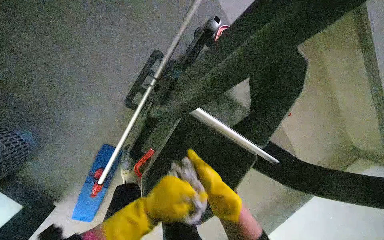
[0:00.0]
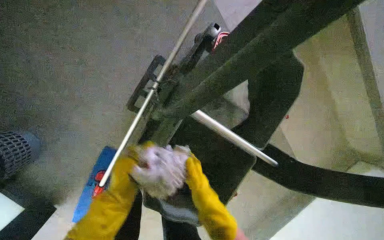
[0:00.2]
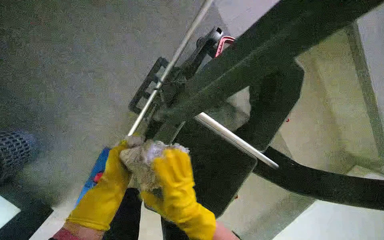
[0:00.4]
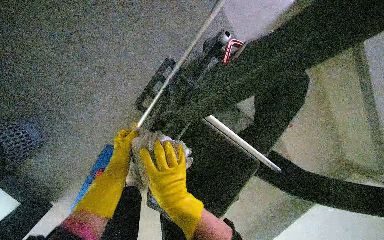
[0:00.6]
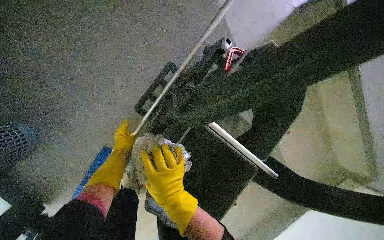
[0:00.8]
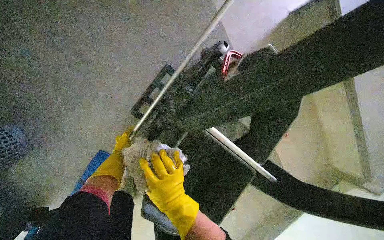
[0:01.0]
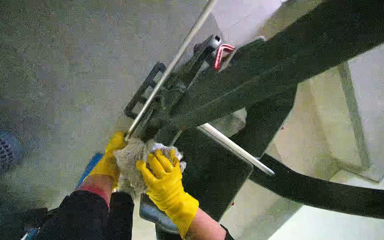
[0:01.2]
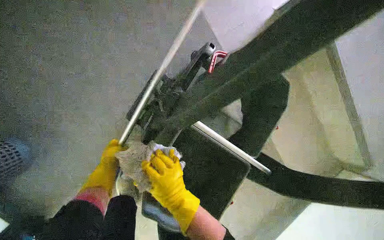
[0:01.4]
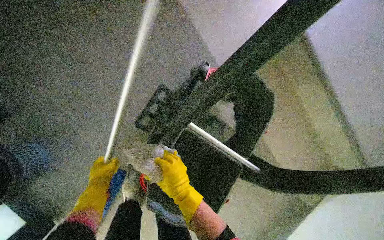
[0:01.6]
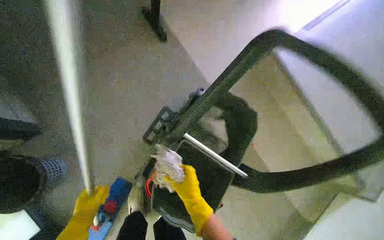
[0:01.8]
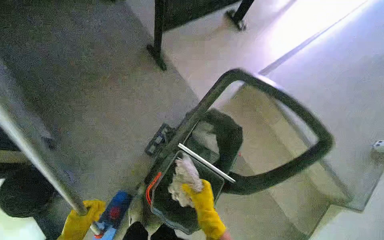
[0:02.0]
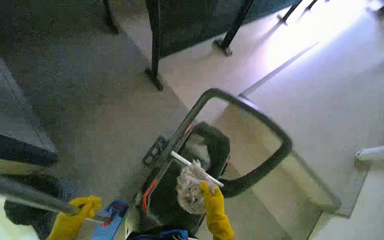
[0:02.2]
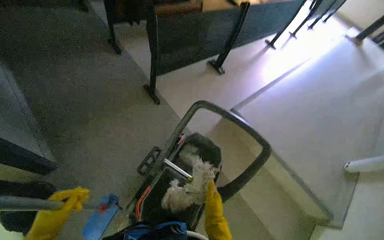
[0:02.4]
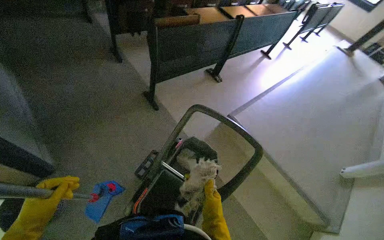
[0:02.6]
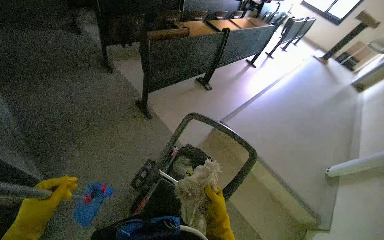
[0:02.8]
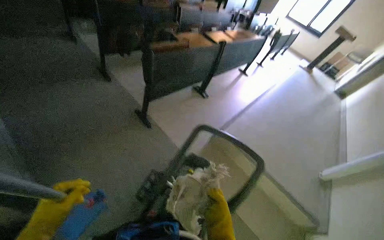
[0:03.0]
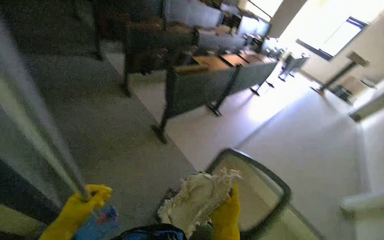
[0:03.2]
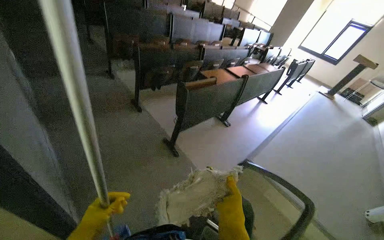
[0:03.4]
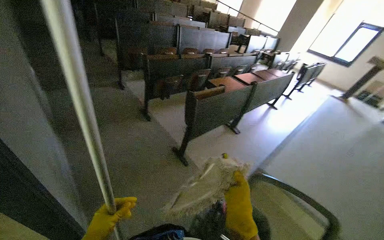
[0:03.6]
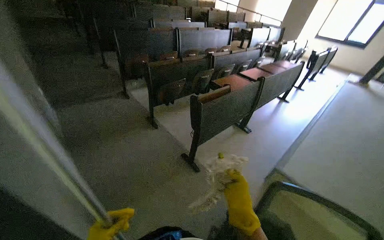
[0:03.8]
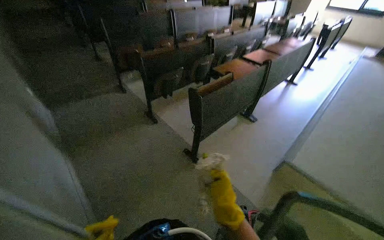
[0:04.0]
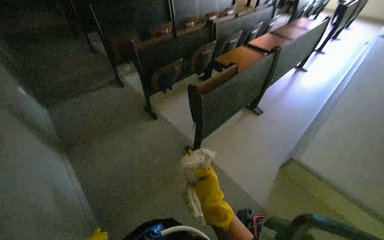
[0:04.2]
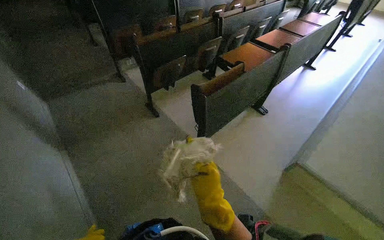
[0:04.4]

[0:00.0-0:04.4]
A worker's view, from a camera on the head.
Job: preparing cleaning supplies.
The whole recording: Preparing cleaning equipment. The worke changes the mop head, and squeezes it in the bucket.
0:00.0 to 0:01.4: The left hand swings nearer and farther, some 40 cm each way, with 2 reversals, while the right hand is displaced to the left by some 15 cm.
0:01.4 to 0:03.0: The wearer moves about 60 cm. The view tilts some 40 degrees upward.
0:03.0 to 0:04.4: The camera is carried roughly 50 cm.

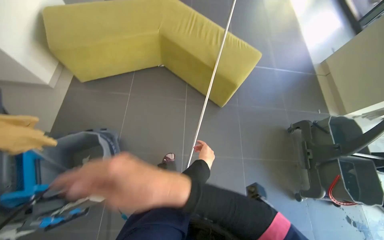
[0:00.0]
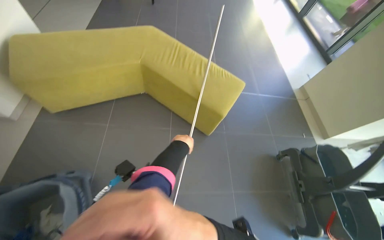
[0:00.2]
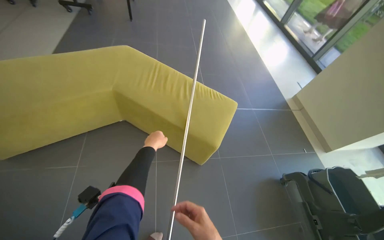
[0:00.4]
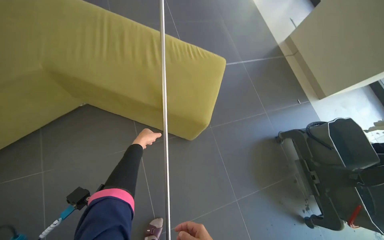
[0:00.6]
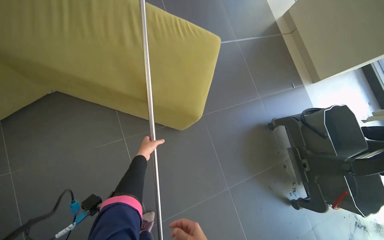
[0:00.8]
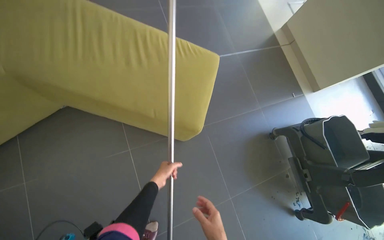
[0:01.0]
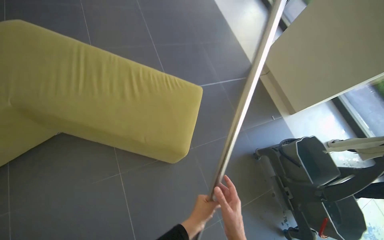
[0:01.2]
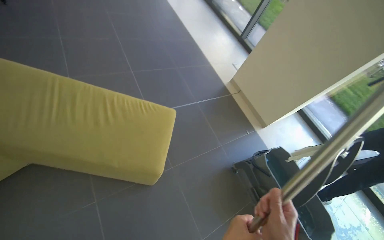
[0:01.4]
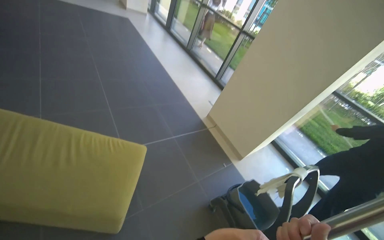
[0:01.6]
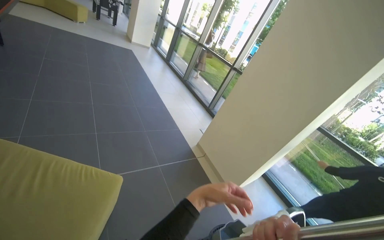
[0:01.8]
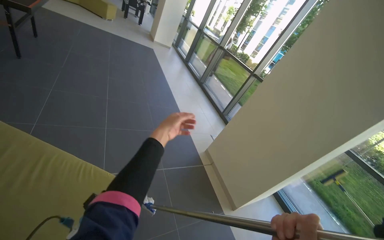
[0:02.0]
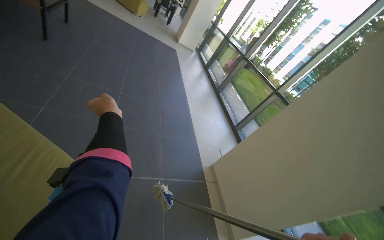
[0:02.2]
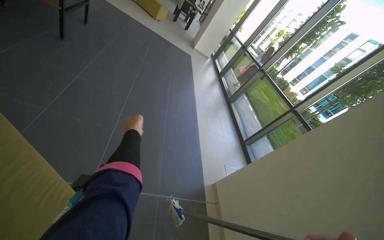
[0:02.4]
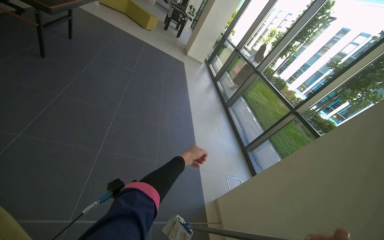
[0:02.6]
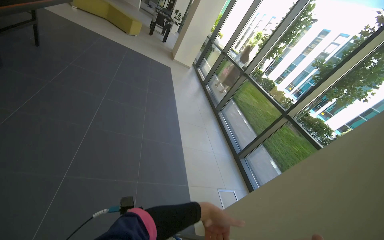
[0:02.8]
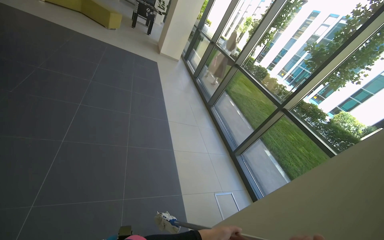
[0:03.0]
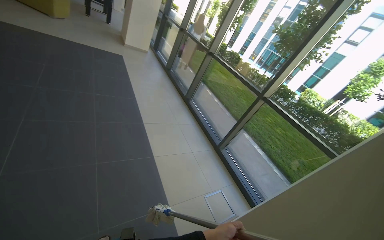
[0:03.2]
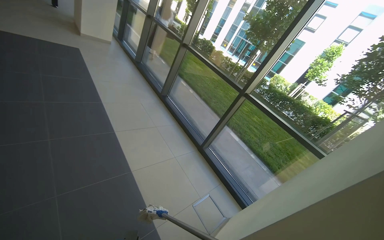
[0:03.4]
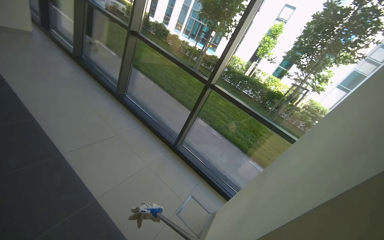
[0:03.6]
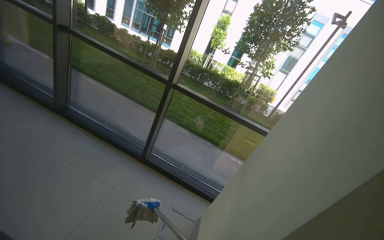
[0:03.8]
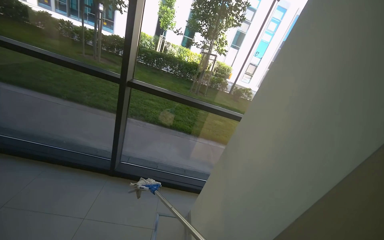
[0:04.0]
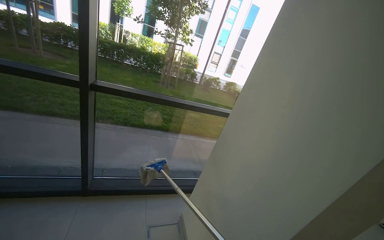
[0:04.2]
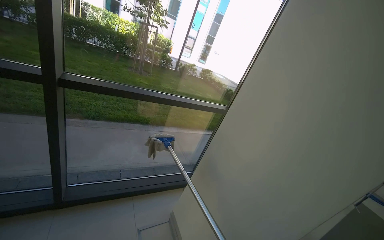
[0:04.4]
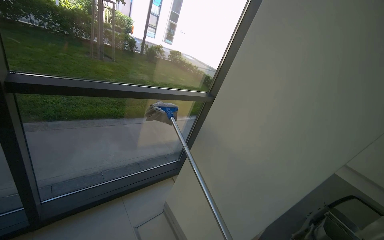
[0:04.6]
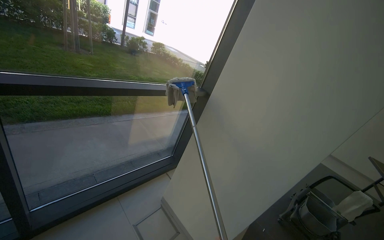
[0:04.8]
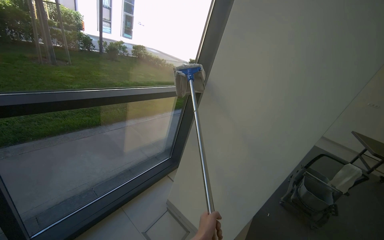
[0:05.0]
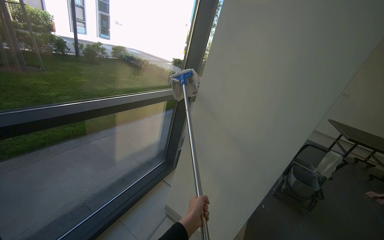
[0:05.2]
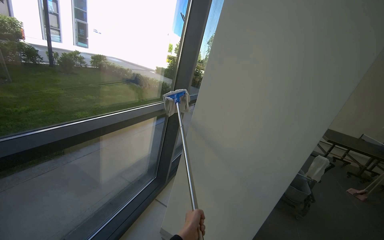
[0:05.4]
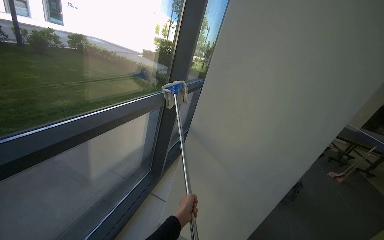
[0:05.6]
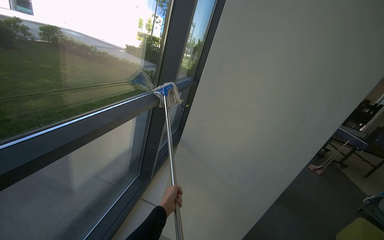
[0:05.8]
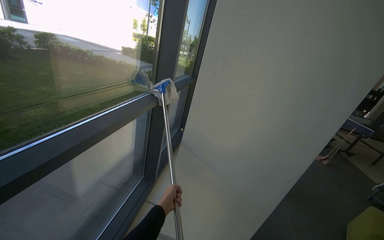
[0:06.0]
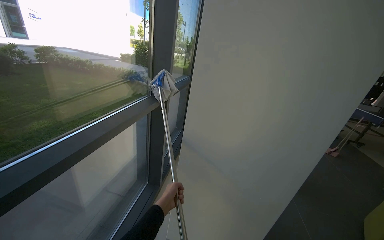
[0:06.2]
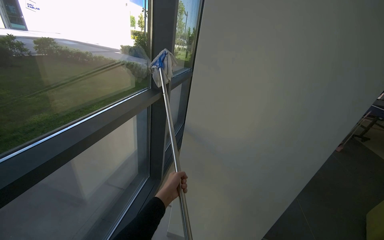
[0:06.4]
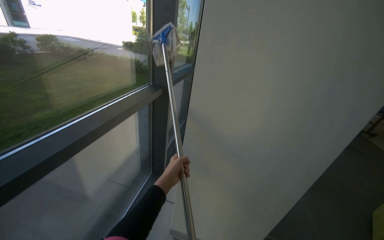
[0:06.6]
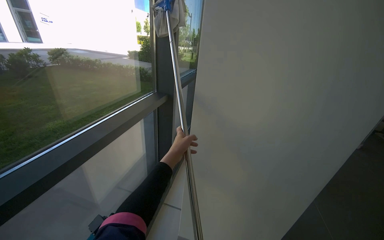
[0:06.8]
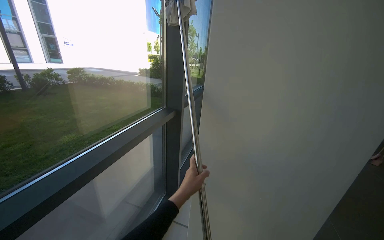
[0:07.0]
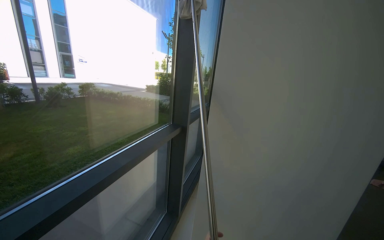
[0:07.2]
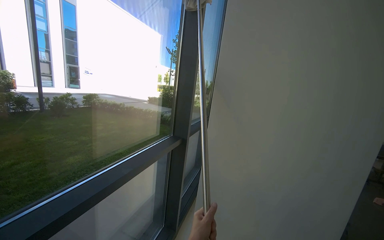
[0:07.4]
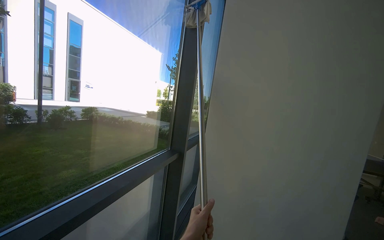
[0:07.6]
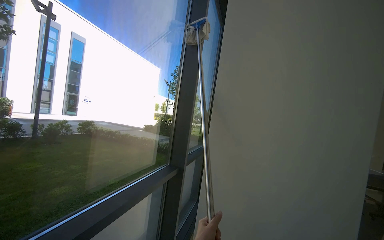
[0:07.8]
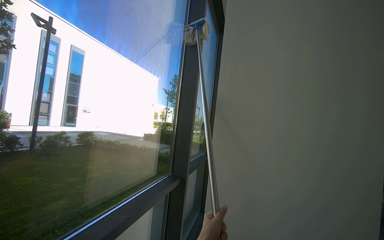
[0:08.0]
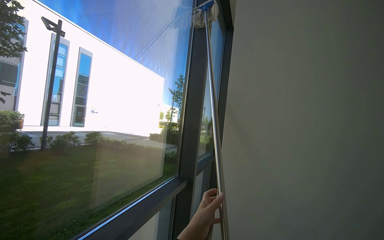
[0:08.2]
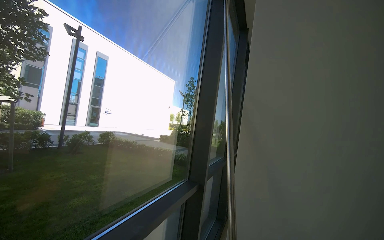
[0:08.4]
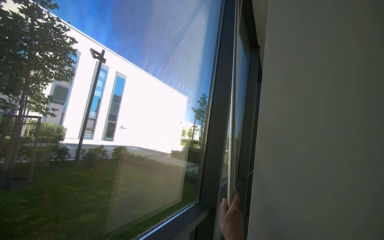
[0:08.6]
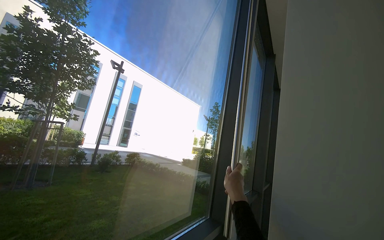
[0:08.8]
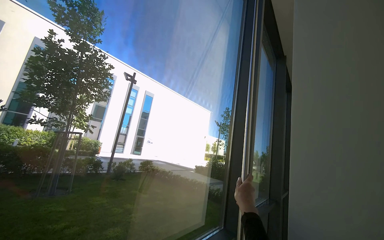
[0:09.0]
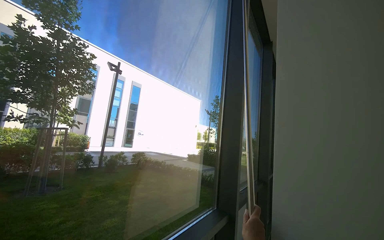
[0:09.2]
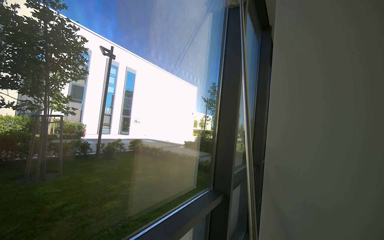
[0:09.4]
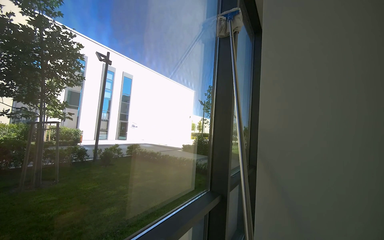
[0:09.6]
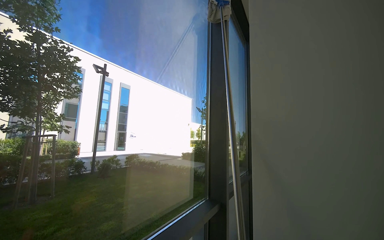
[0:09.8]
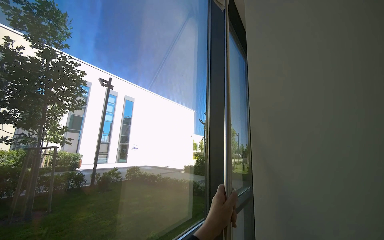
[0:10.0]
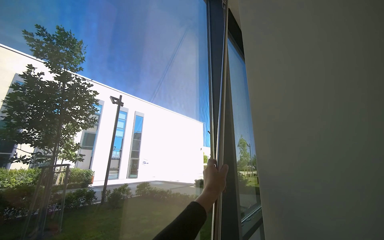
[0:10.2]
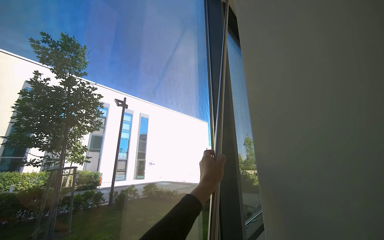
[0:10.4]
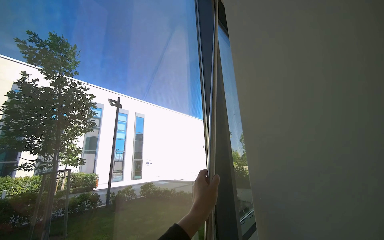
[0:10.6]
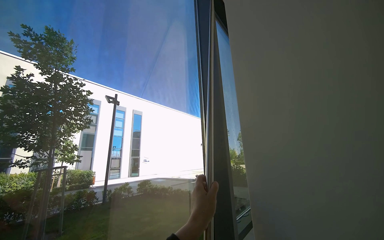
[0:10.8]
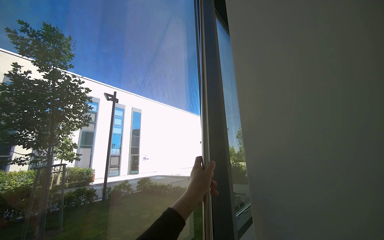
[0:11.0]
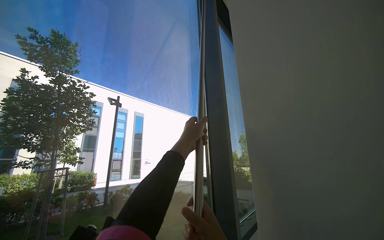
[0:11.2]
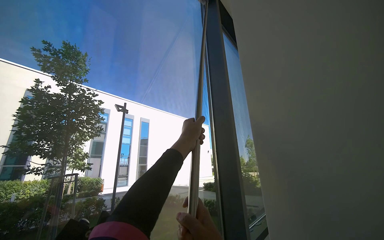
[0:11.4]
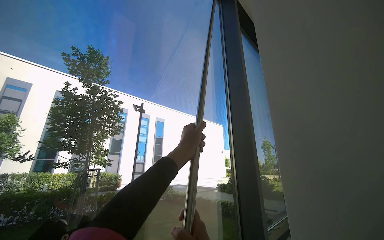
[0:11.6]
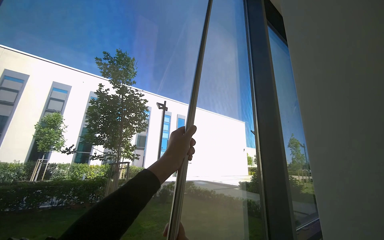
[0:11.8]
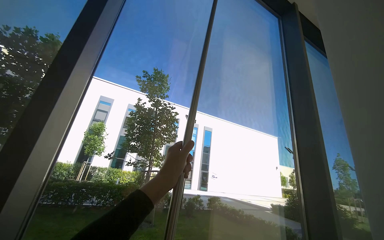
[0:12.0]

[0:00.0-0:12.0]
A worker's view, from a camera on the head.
Job: cleaning windows.
The whole recording: Wiping large windows. The worker wipes the large windows with a long-handled tool.
0:01.6 to 0:03.0: The camera travels some 1 m. The view tilts some 15 degrees upward.
0:03.0 to 0:04.4: The wearer moves approximately 1.5 m. The head rotates roughly 90 degrees to the right. The camera pitches downward, by some 30 degrees.
0:04.4 to 0:06.0: The wearer moves approximately 50 cm. The wearer's head swings roughly 50 degrees to the right. The wearer looks about 15 degrees further downward.
0:06.0 to 0:07.6: The view tilts about 20 degrees upward.
0:07.6 to 0:09.0: The camera is aimed about 20 degrees further to the left. The view tips upward by about 20 degrees.
0:10.4 to 0:12.0: The view pans to the left by about 25 degrees.

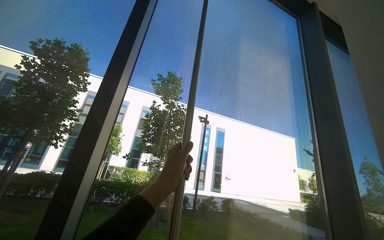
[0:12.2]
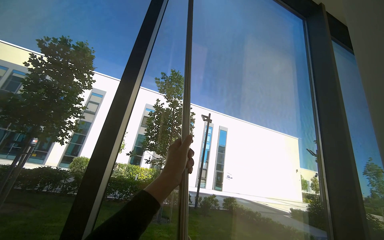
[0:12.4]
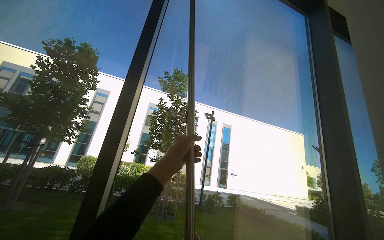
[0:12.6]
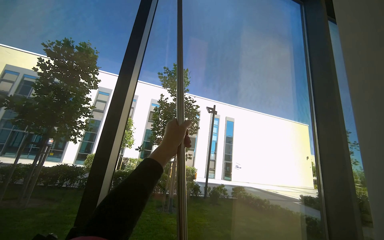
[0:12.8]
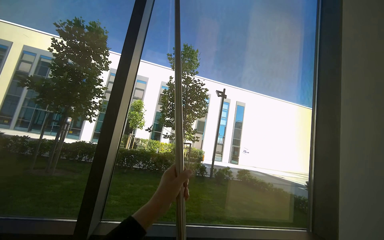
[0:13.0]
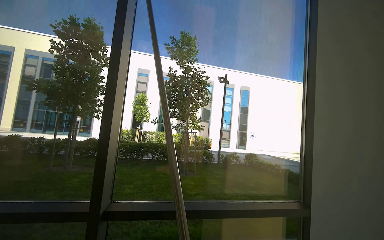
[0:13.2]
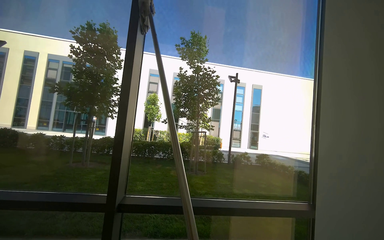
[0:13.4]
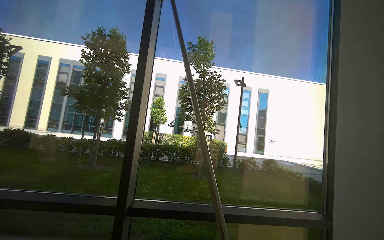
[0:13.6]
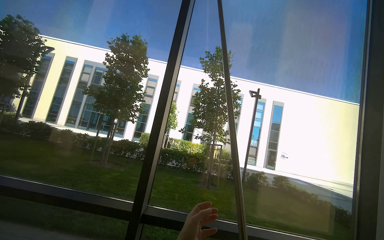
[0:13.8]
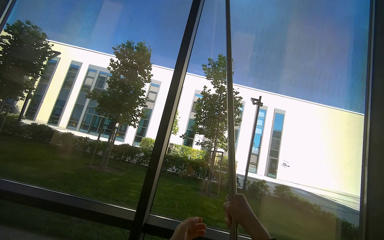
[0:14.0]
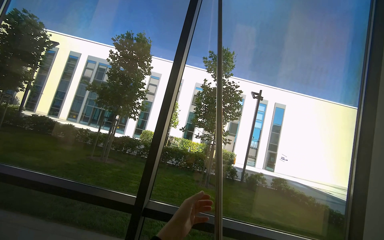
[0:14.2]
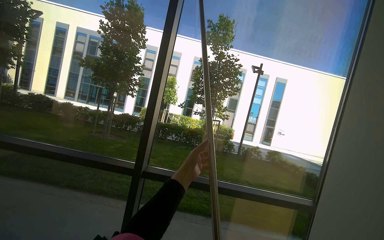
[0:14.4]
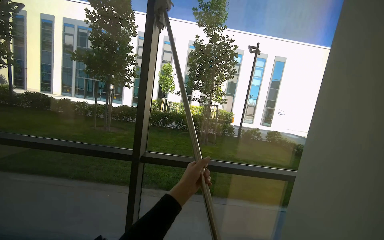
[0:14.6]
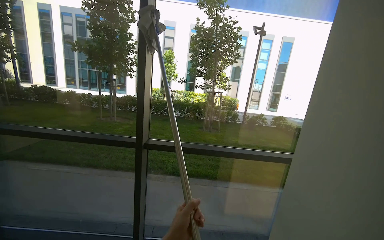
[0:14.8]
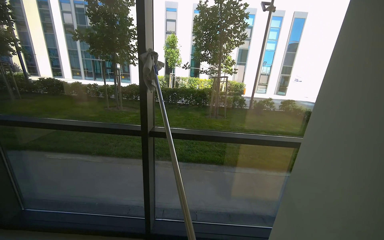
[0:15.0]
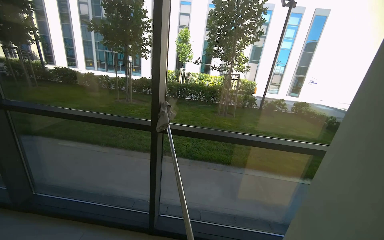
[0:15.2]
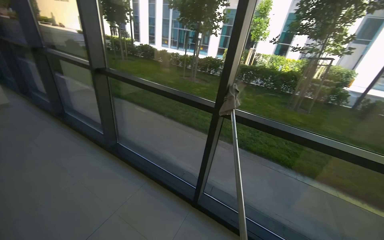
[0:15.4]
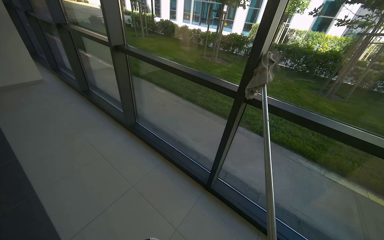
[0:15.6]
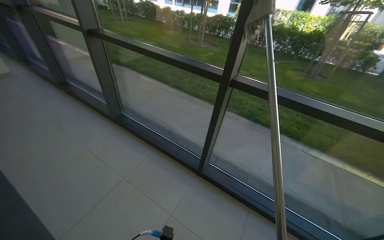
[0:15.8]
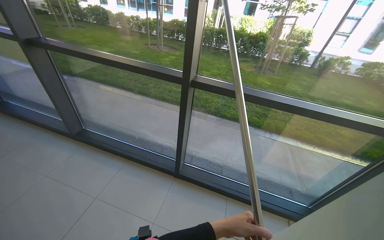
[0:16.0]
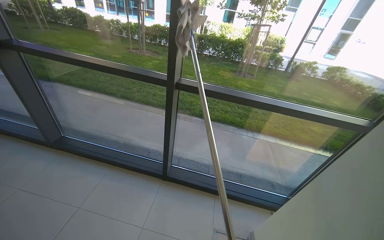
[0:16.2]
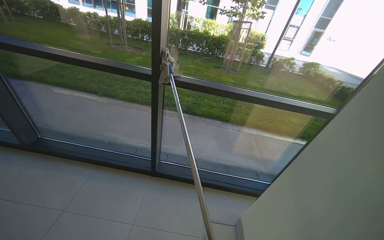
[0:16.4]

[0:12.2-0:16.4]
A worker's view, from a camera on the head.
Job: cleaning windows.
The whole recording: Wiping large windows. The worker wipes the large windows with a long-handled tool.
0:12.2 to 0:13.6: The view pans to the left by about 15 degrees. The view tilts approximately 15 degrees downward.
0:13.6 to 0:15.0: The view tips downward by some 20 degrees.
0:15.0 to 0:16.4: The camera pitches downward, by about 20 degrees.
